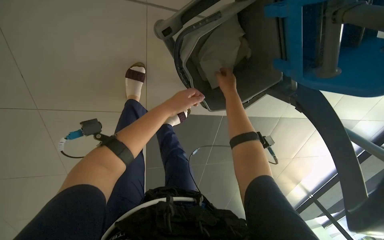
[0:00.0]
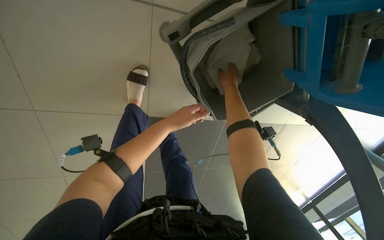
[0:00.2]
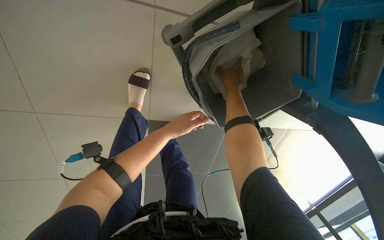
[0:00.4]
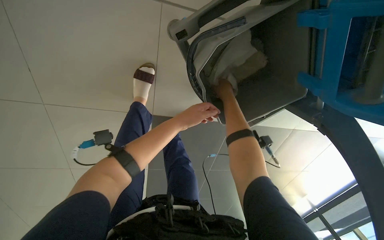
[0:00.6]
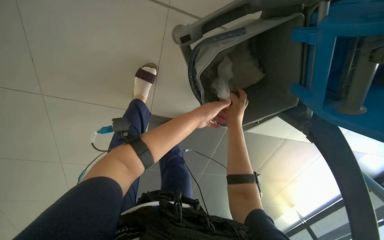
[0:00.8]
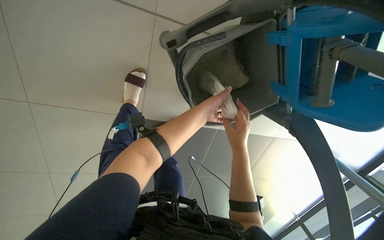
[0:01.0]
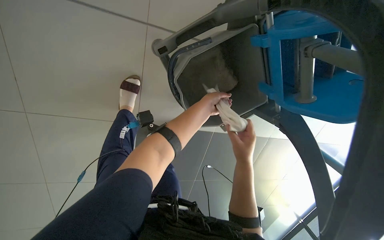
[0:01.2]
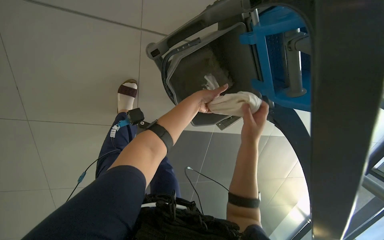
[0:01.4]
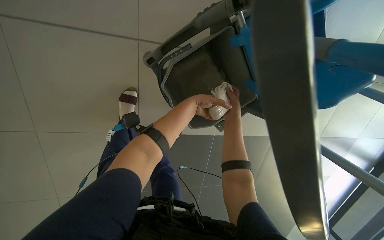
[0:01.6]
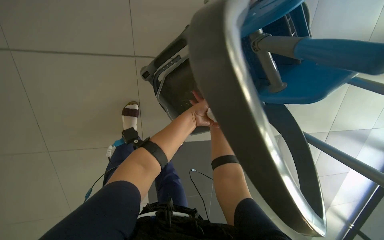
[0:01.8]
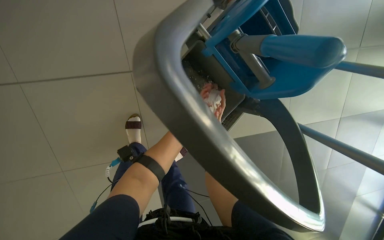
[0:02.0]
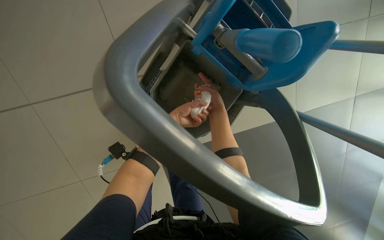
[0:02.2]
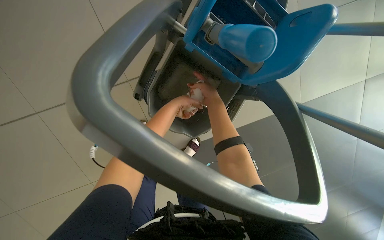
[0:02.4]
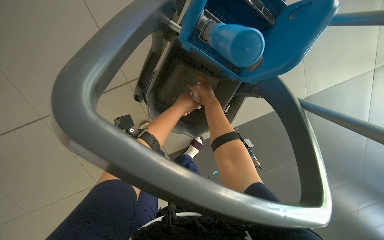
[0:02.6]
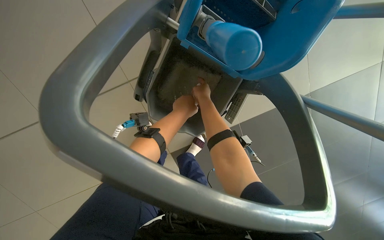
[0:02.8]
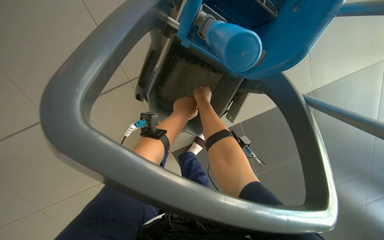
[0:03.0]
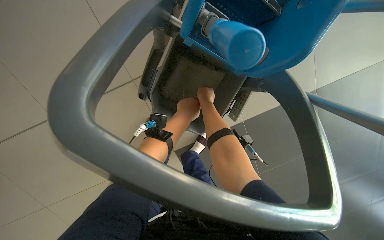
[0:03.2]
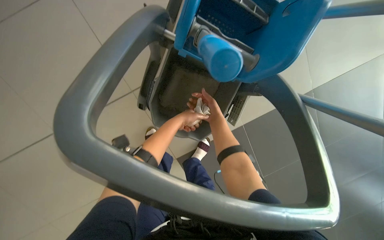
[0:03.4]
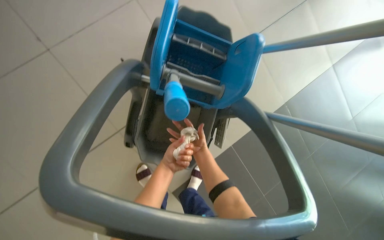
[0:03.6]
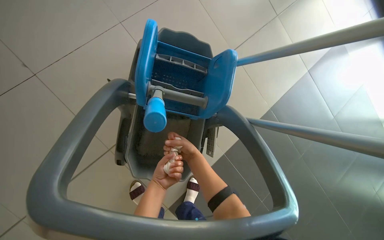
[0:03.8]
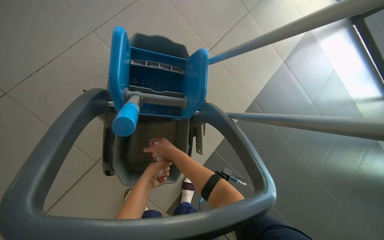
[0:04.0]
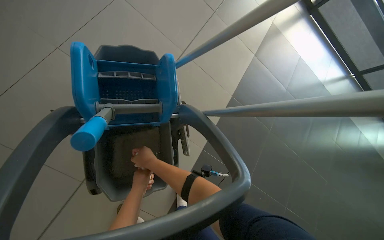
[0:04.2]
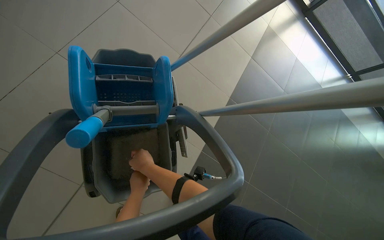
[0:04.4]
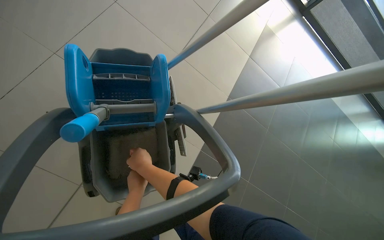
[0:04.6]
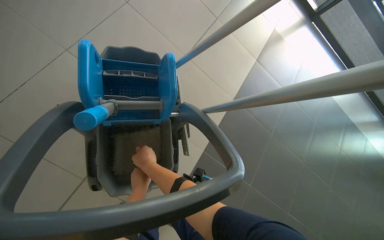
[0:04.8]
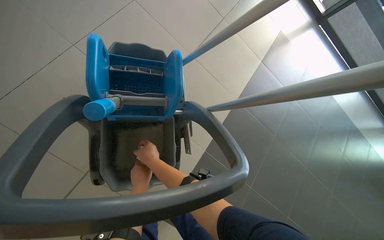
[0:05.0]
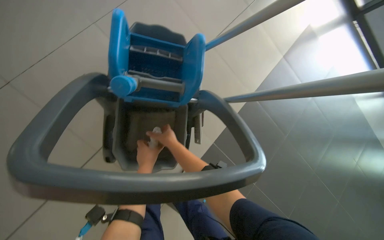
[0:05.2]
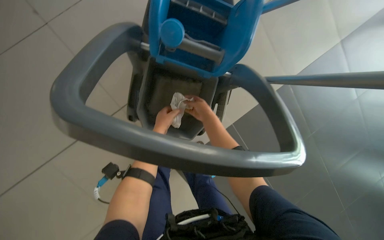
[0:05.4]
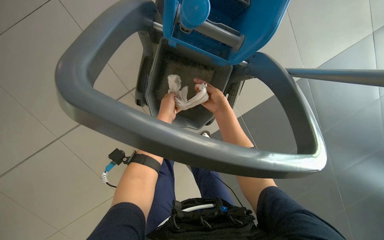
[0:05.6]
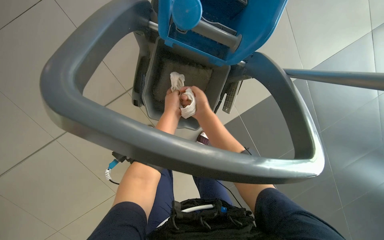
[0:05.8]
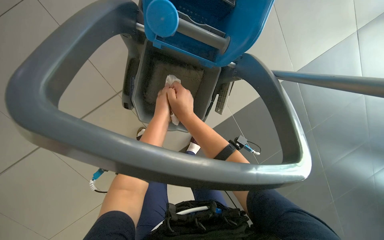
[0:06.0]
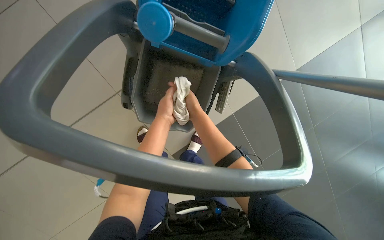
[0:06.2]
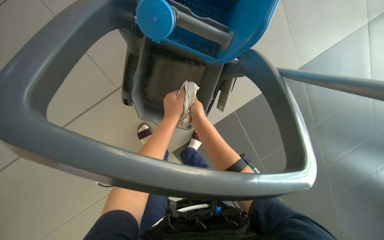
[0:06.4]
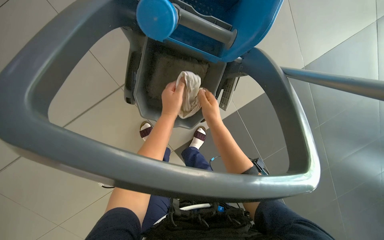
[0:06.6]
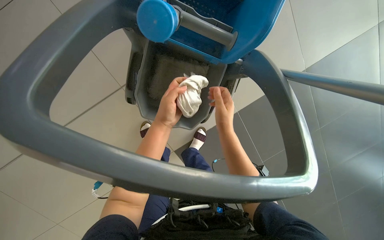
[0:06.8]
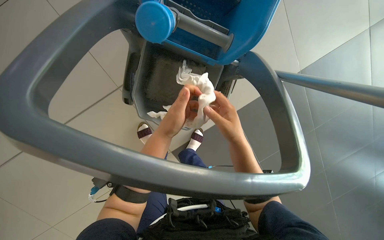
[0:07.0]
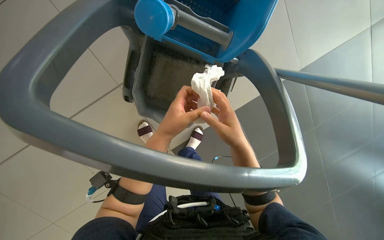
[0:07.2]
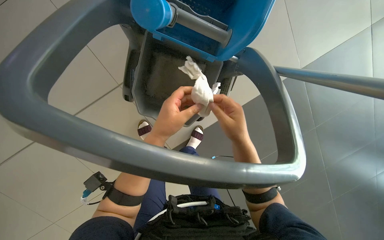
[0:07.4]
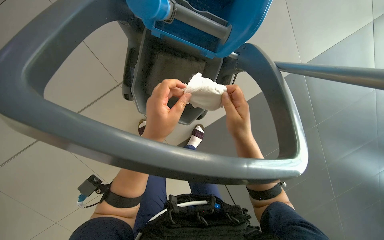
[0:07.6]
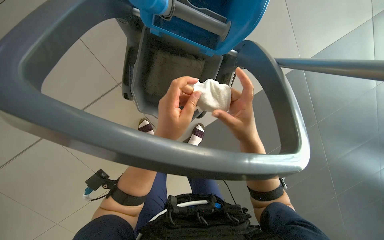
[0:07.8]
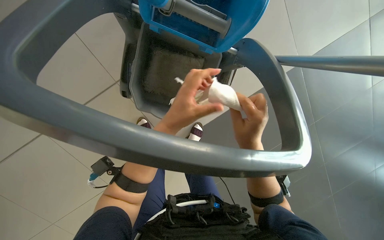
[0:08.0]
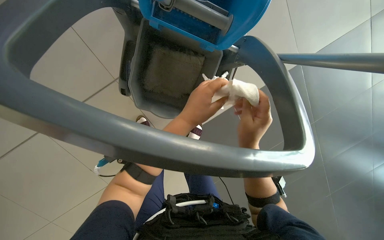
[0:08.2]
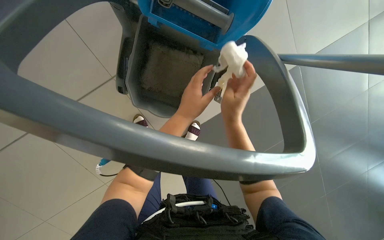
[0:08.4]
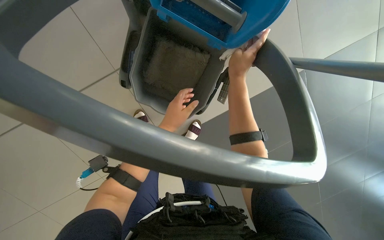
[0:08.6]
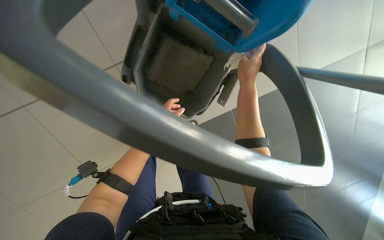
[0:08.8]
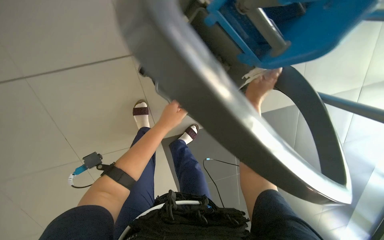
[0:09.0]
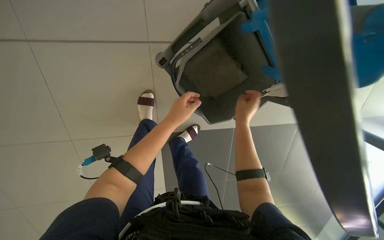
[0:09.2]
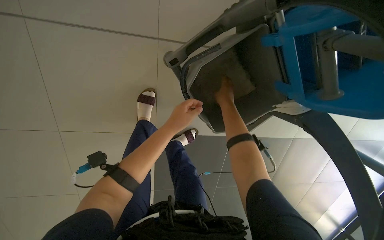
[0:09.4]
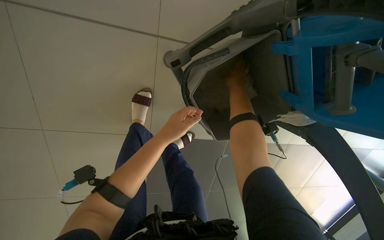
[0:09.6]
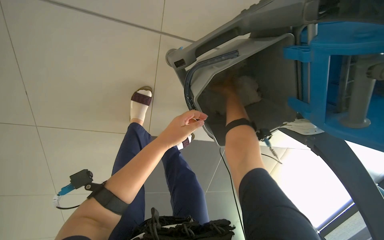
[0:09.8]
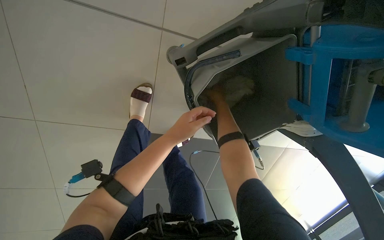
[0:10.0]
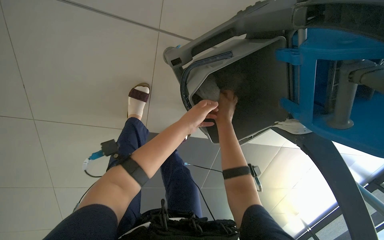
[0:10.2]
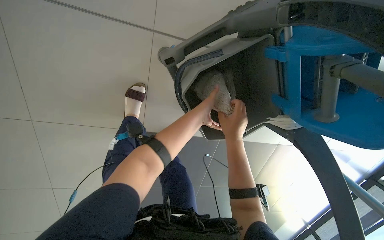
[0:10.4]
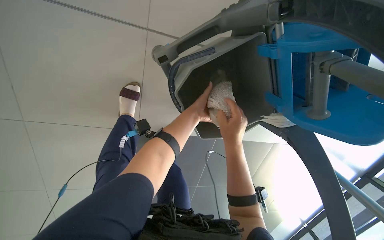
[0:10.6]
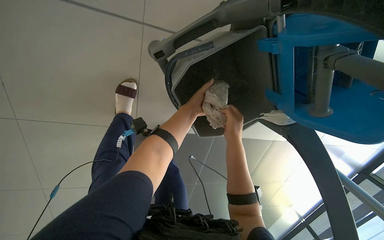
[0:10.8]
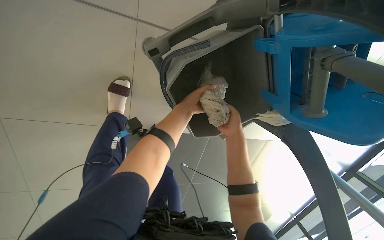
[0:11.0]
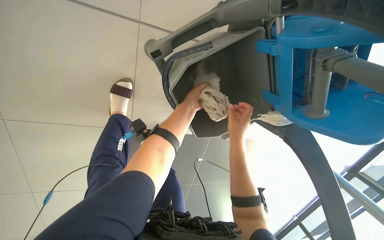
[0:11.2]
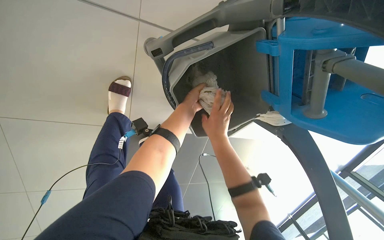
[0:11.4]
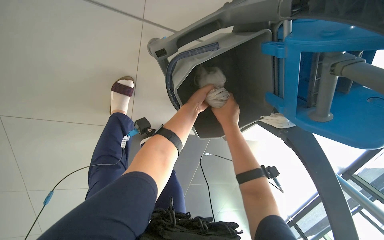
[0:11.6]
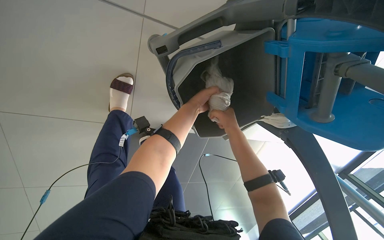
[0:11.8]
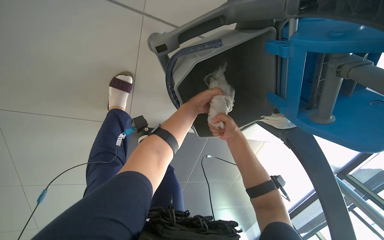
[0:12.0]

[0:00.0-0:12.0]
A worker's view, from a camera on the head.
Job: preparing cleaning supplies.
The whole recording: Wringing cleaning cloth. The worker wrings a cleaning cloth over the cleaning cart.
0:00.0 to 0:01.6: The left hand is displaced to the right by about 15 cm.
0:01.6 to 0:03.0: The view pans to the left by roughly 15 degrees. The scene rotates counterclockwise by roughly 25 degrees.
0:03.0 to 0:04.4: The wearer looks roughly 35 degrees further to the right. The wearer looks roughly 20 degrees further upward.
0:04.4 to 0:06.0: The head turns to the left by roughly 25 degrees. The view tilts roughly 15 degrees downward.
0:06.0 to 0:07.6: The left hand travels nearer to the camera by roughly 15 cm.
0:07.6 to 0:09.0: The right hand goes about 10 cm up the picture; the left hand shifts roughly 20 cm farther from the camera.
0:09.0 to 0:10.4: The left hand heads up the picture and to the right, covering about 10 cm.
0:10.4 to 0:12.0: The right hand goes about 10 cm farther from the camera.

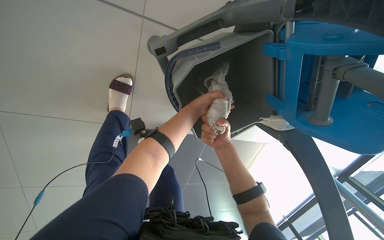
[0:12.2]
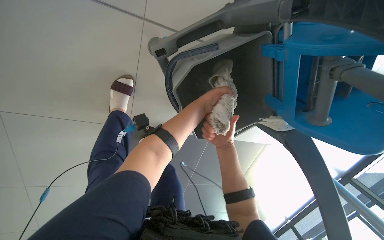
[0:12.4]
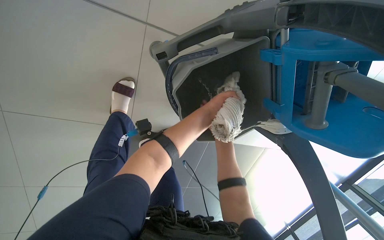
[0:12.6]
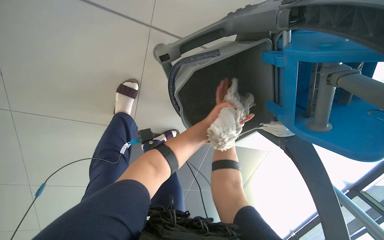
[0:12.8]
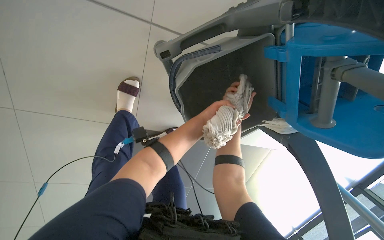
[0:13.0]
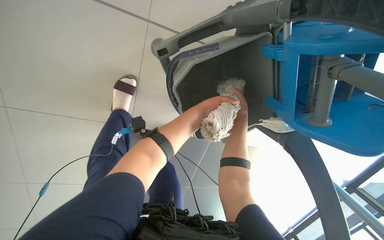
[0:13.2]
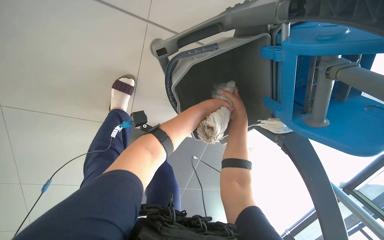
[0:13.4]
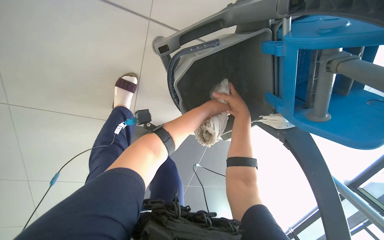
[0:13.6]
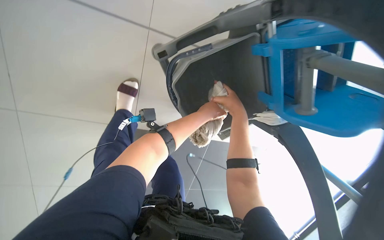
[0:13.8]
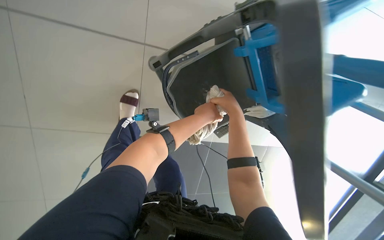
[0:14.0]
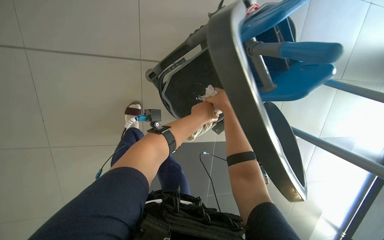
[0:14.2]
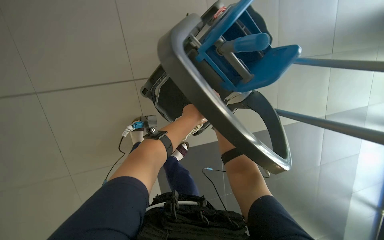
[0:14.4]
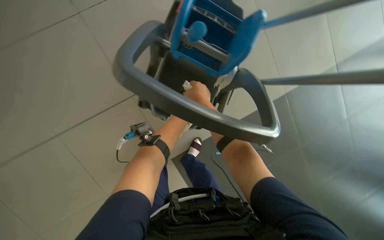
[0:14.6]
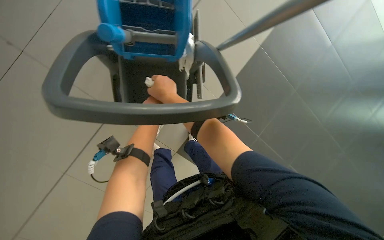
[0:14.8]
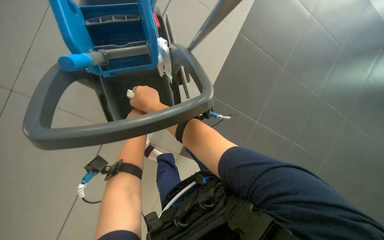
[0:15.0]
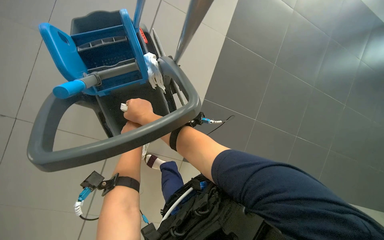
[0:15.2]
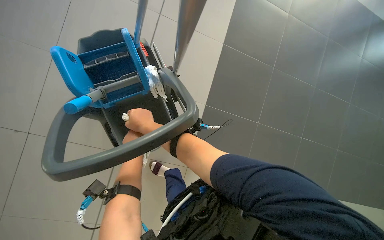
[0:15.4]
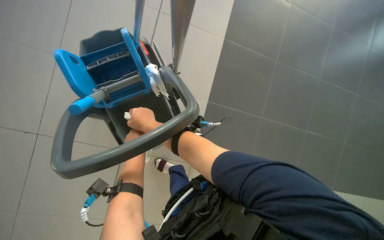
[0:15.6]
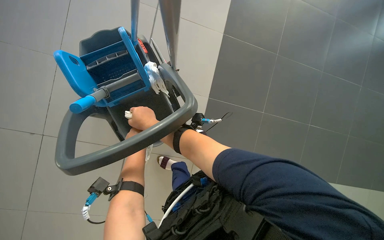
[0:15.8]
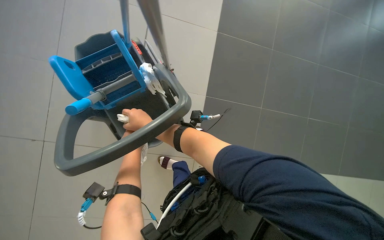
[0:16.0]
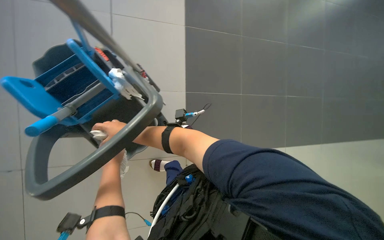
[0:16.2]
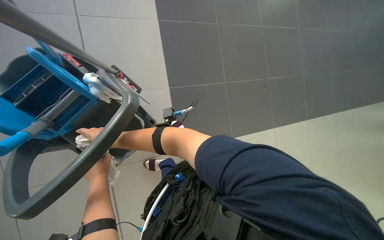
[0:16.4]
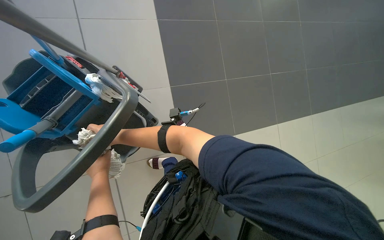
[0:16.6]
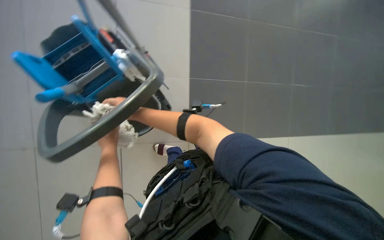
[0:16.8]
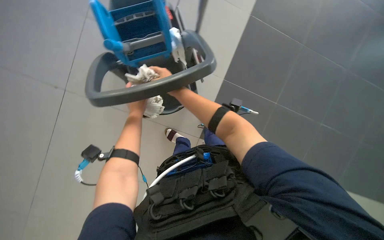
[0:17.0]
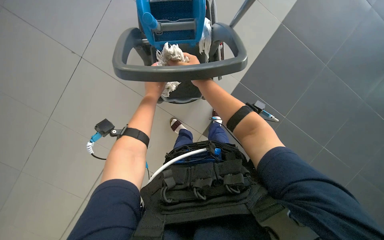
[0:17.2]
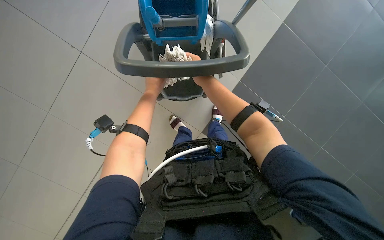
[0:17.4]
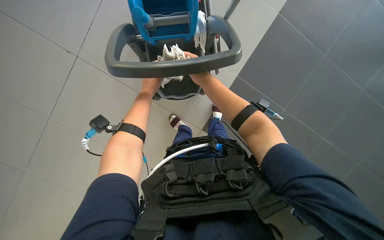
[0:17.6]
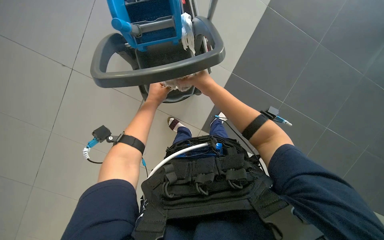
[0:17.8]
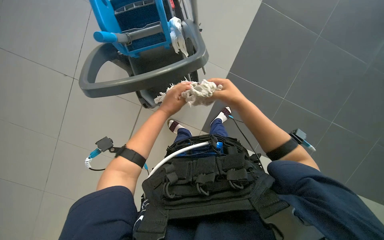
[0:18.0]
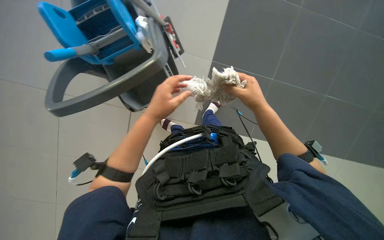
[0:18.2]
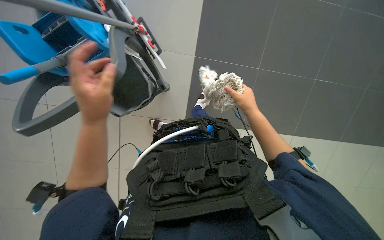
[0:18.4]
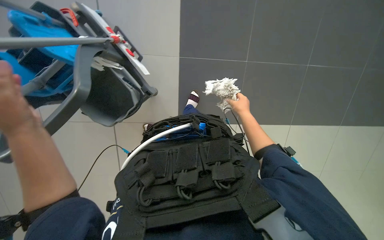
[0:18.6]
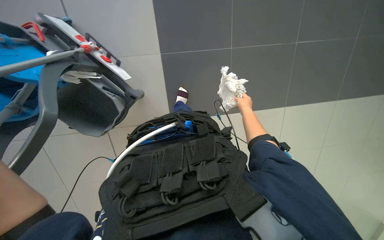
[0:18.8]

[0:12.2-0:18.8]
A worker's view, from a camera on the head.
Job: preparing cleaning supplies.
The whole recording: Wringing cleaning cloth. The worker wrings a cleaning cloth over the cleaning cart.
0:12.2 to 0:13.8: The right hand moves up the picture, some 10 cm.
0:13.8 to 0:15.4: The head travels approximately 50 cm. The view swings about 20 degrees to the left. The scene turns about 80 degrees counterclockwise in the picture.
0:17.2 to 0:18.8: The scene rotates counterclockwise by about 45 degrees.
